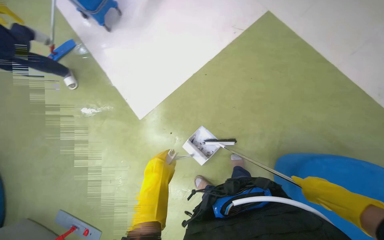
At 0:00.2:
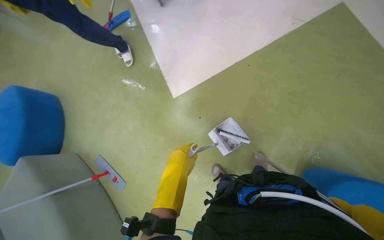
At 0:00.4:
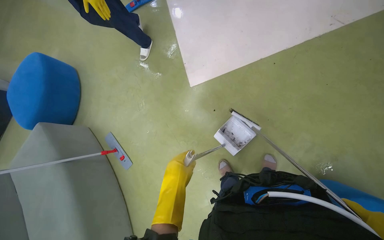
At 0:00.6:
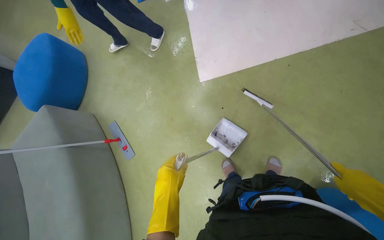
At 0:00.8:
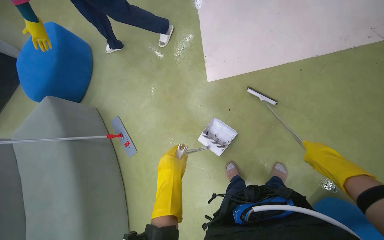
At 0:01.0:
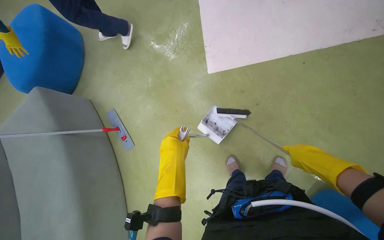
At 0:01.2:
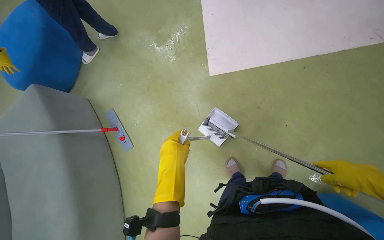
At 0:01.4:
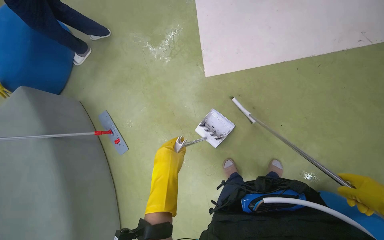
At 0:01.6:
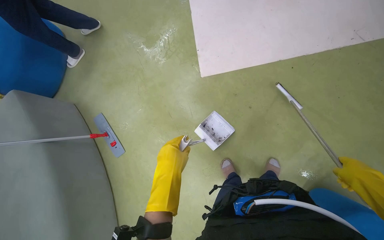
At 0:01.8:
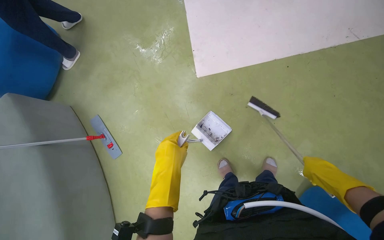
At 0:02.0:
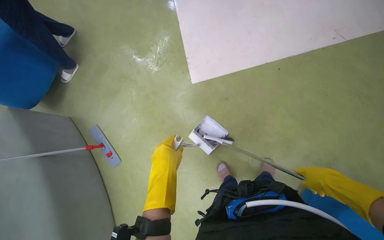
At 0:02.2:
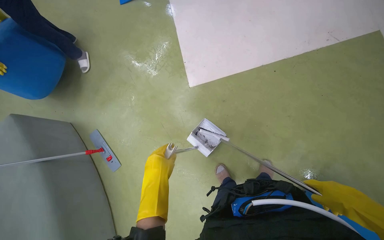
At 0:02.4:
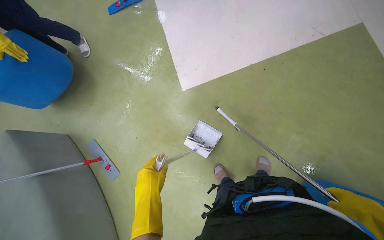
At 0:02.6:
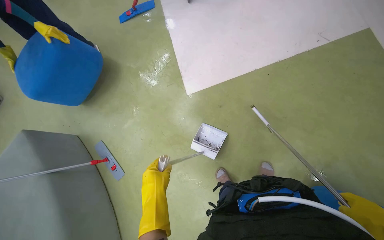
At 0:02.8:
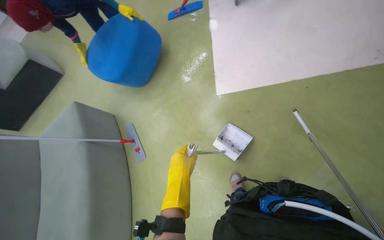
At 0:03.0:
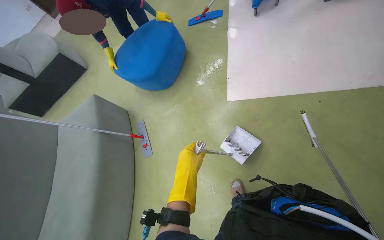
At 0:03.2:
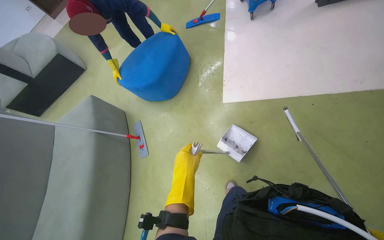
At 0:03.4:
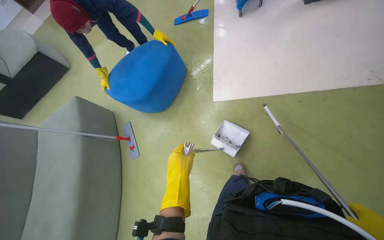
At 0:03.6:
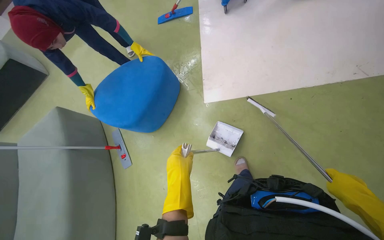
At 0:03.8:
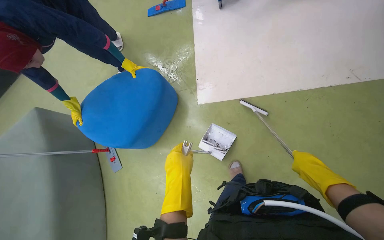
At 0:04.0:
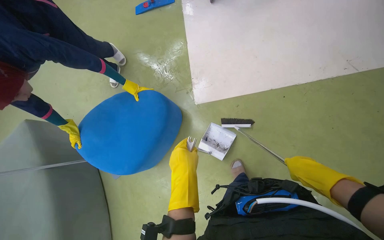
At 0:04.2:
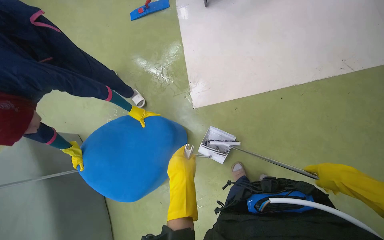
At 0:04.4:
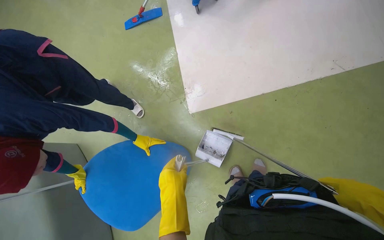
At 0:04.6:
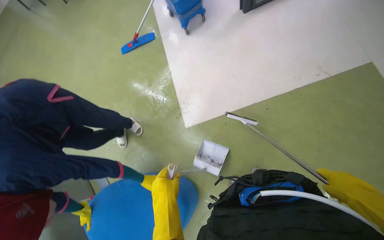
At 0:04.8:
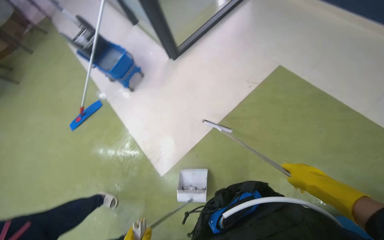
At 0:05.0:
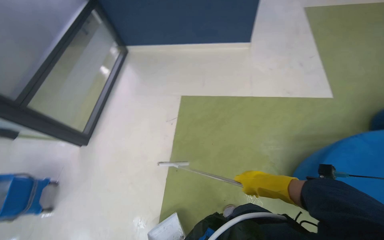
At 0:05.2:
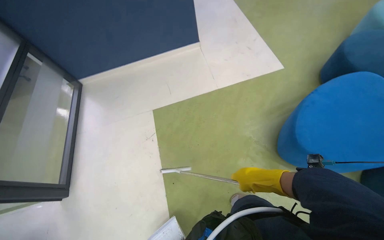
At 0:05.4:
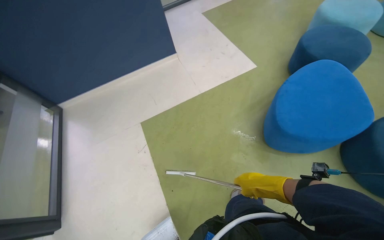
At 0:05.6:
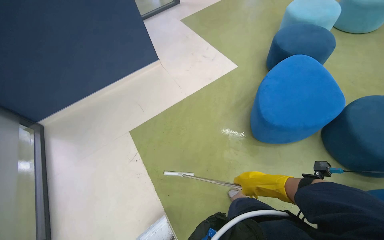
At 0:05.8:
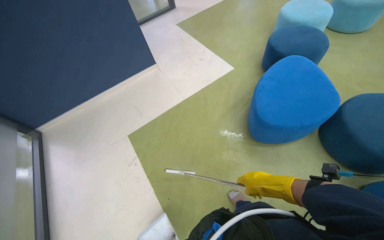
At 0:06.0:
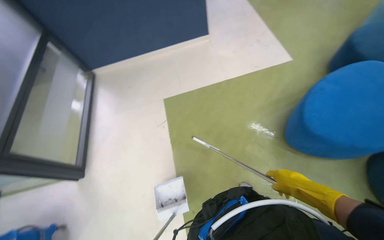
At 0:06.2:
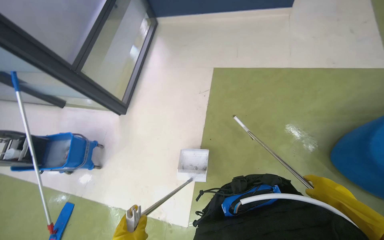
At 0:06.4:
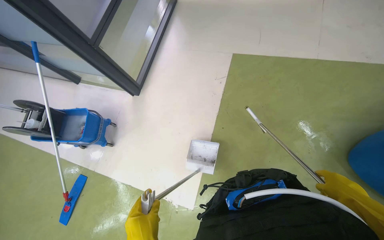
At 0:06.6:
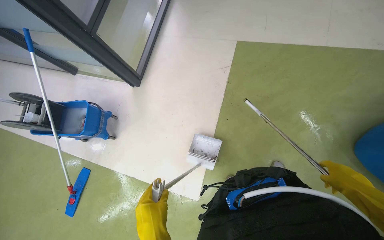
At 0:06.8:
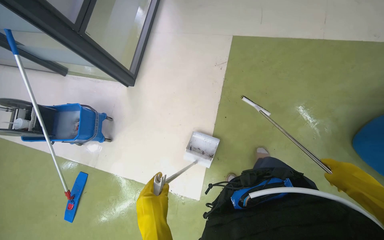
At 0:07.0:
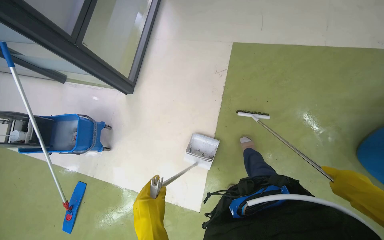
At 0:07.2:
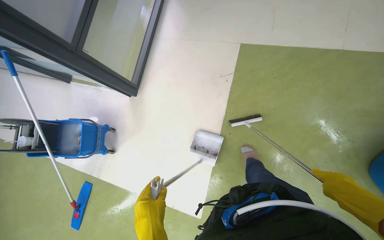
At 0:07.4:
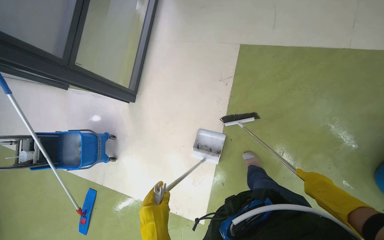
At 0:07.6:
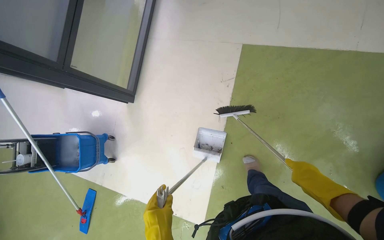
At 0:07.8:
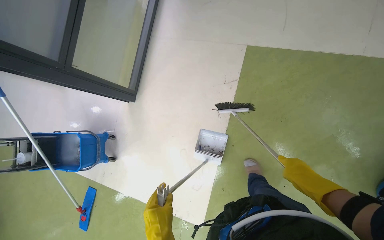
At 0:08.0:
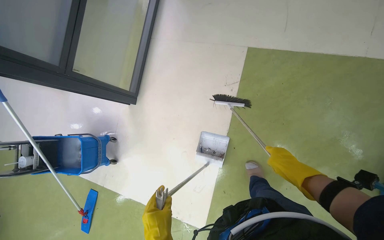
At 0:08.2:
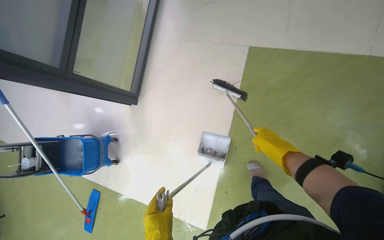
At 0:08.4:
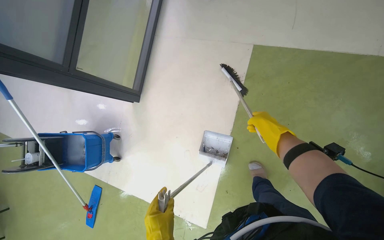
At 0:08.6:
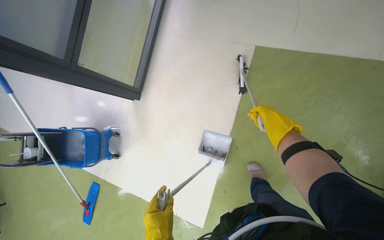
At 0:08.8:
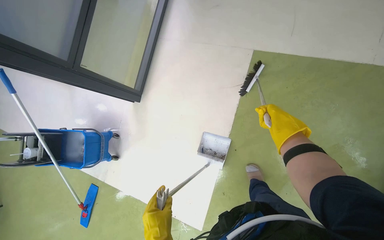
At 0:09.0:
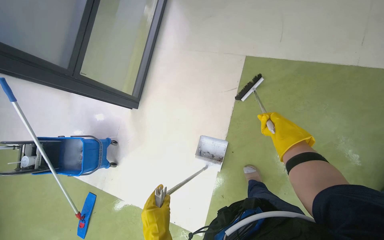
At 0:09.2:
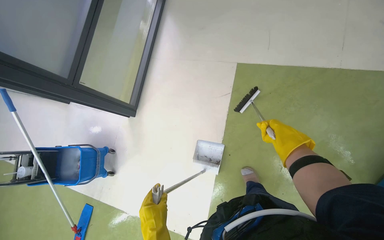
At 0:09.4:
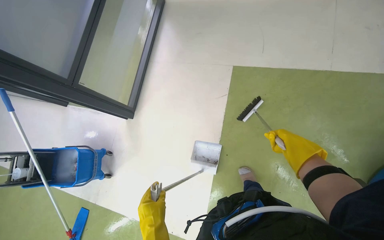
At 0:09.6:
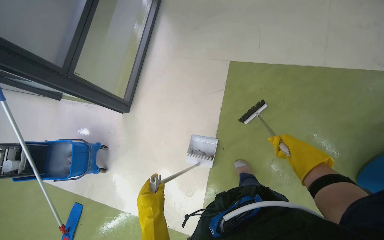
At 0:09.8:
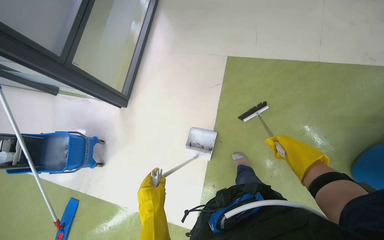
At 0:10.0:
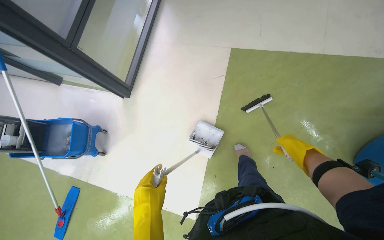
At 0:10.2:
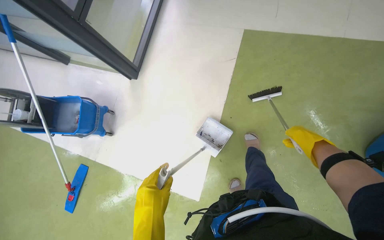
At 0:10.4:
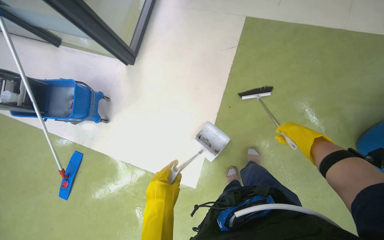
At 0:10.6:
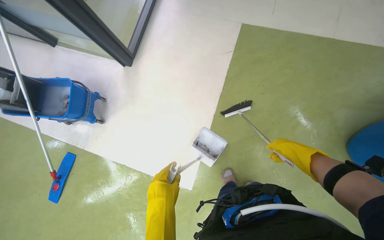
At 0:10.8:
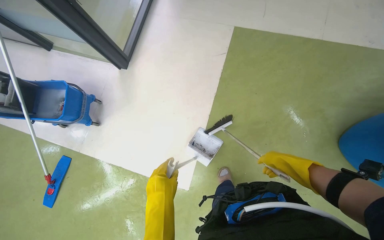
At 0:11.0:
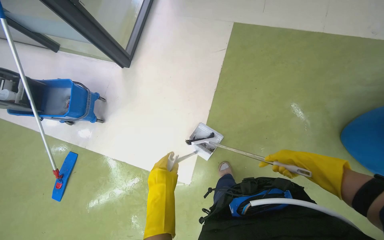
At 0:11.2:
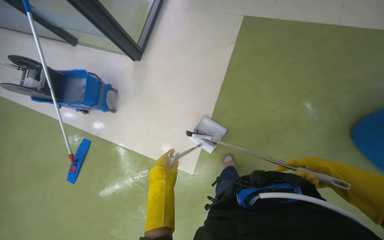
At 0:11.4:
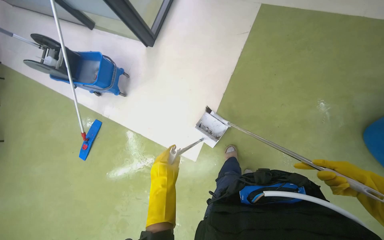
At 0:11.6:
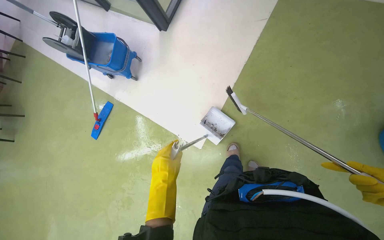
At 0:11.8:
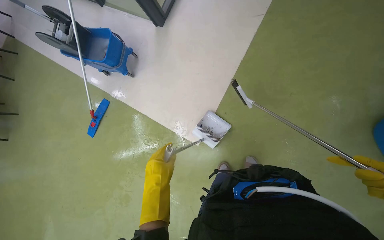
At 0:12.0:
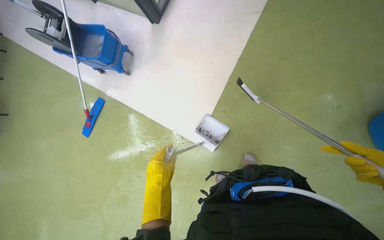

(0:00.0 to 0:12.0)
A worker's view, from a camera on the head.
Job: sweeping floor.
The whole recording: Cleaning Chill Zone floor with squeegee and dustpan. The worker sprays cleaner and uses a squeegee and dustpan to collect debris from the Chill Zone floor.
0:00.0 - 0:01.6: The head rotates about 30 degrees to the left.
0:06.0 - 0:07.6: The wearer moves about 50 cm. The head turns to the left by about 30 degrees. The camera pitches downward, by roughly 25 degrees.
0:07.6 - 0:09.0: The right hand goes roughly 20 cm up the picture.
0:09.0 - 0:10.4: The right hand heads farther from the camera, covering about 10 cm.

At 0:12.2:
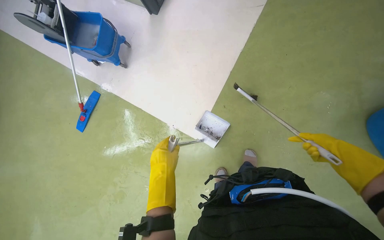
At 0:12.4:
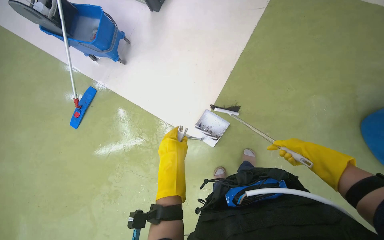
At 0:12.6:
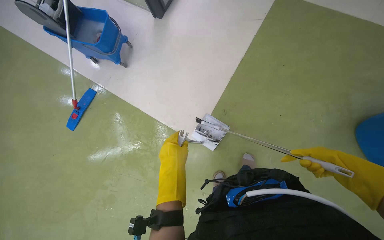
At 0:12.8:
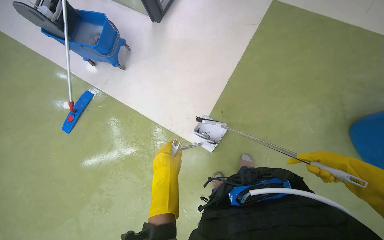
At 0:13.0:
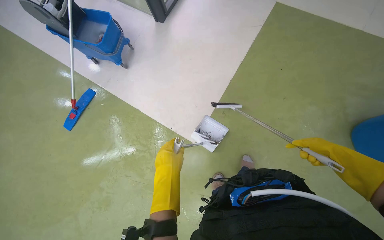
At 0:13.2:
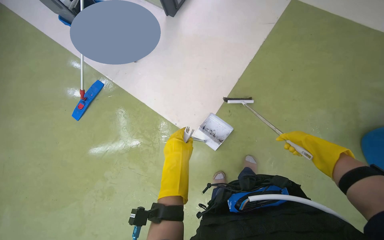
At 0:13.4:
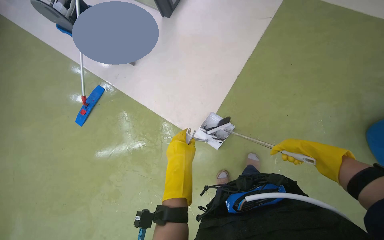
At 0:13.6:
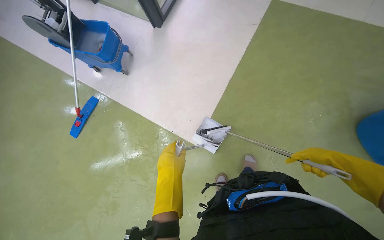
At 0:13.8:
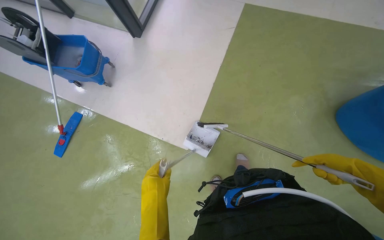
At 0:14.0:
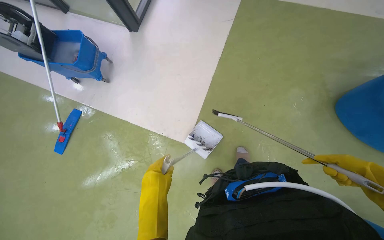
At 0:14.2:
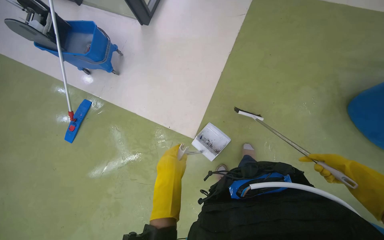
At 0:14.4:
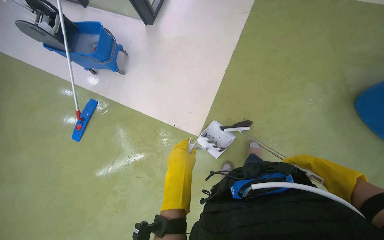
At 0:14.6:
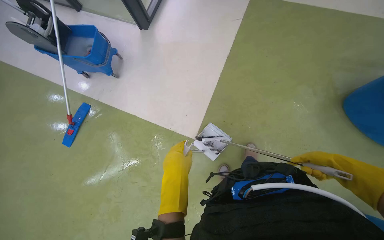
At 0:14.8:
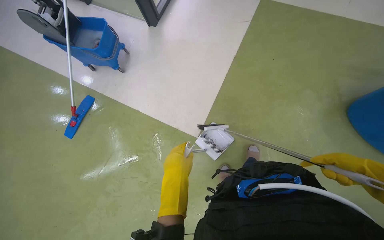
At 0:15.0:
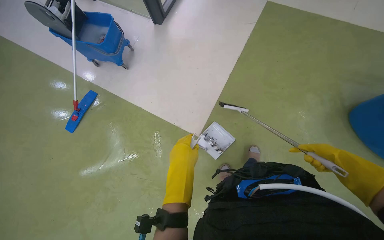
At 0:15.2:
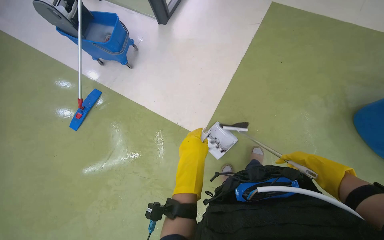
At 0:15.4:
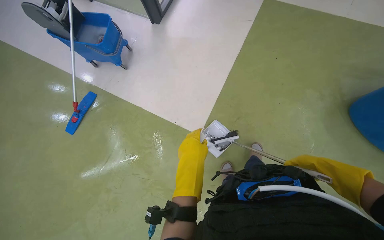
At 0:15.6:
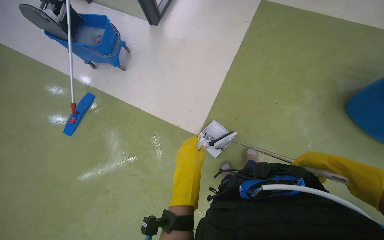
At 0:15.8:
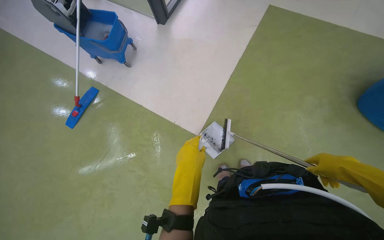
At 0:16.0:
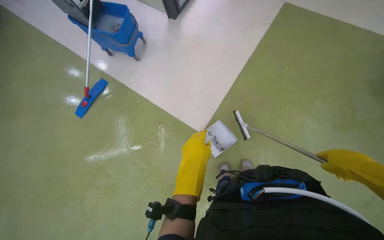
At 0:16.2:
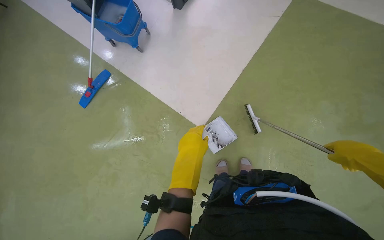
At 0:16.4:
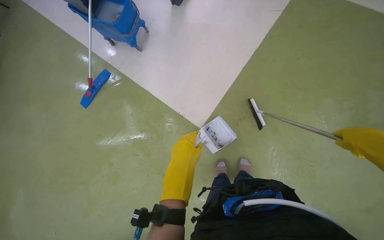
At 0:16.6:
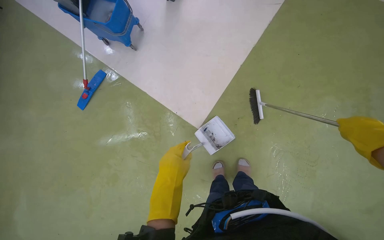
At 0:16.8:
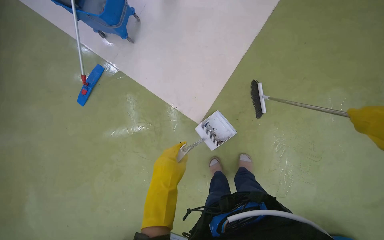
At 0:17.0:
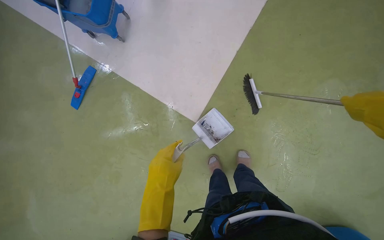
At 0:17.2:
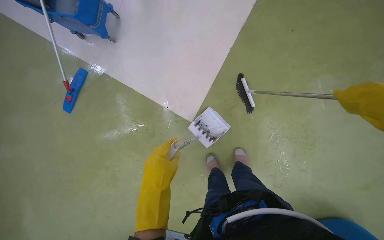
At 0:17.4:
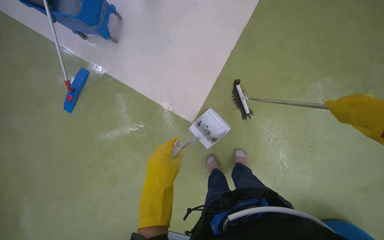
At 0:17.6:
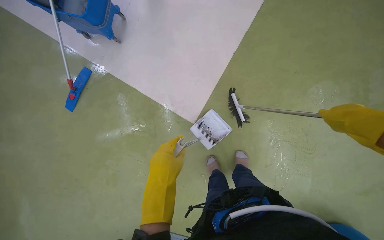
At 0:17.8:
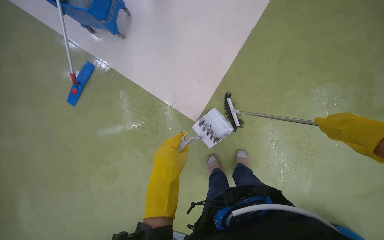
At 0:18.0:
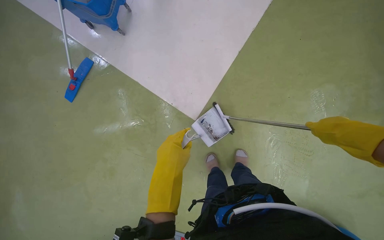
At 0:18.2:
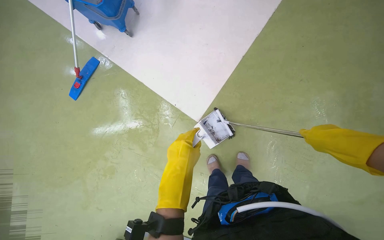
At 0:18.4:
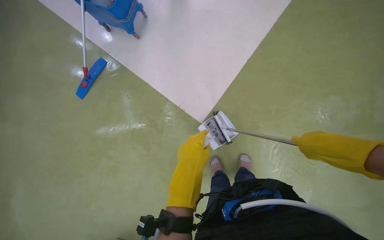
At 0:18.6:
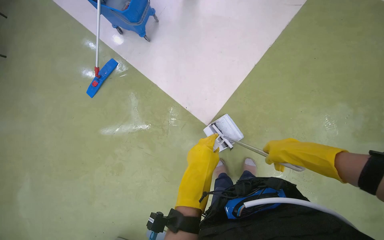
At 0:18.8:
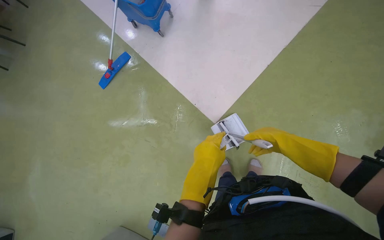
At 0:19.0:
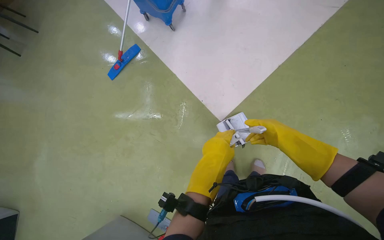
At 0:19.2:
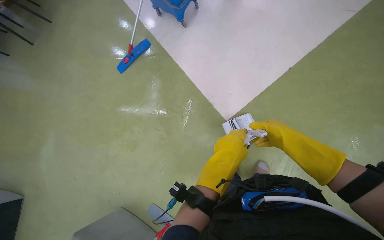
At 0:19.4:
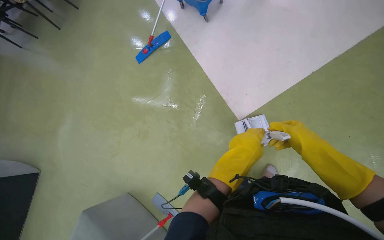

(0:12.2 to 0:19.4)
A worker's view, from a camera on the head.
Job: sweeping floor.
The whole recording: Cleaning Chill Zone floor with squeegee and dustpan. The worker sprays cleaner and uses a squeegee and dustpan to collect debris from the Chill Zone floor.
0:18.0 - 0:19.4: The head turns to the left by approximately 25 degrees.
